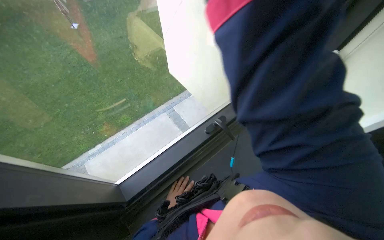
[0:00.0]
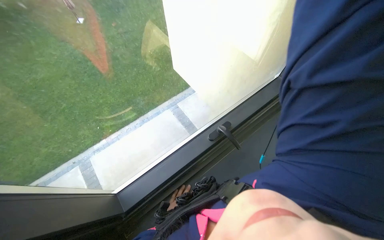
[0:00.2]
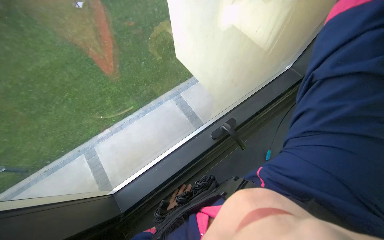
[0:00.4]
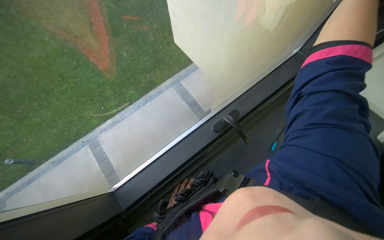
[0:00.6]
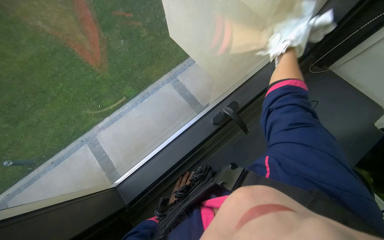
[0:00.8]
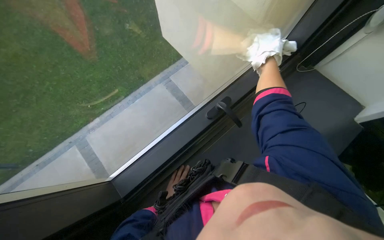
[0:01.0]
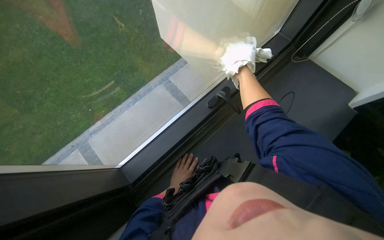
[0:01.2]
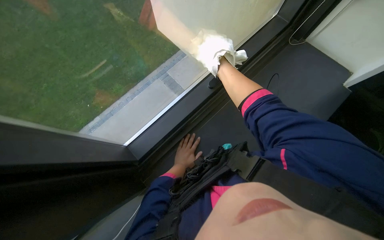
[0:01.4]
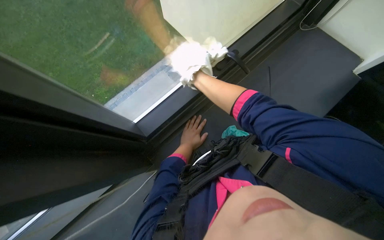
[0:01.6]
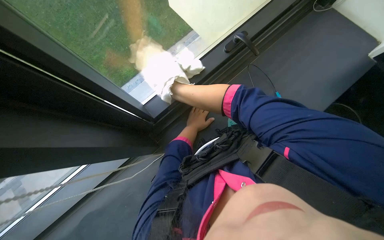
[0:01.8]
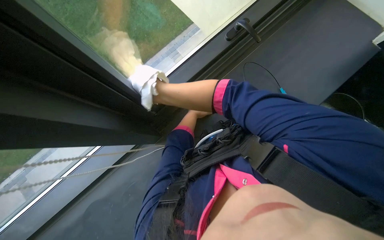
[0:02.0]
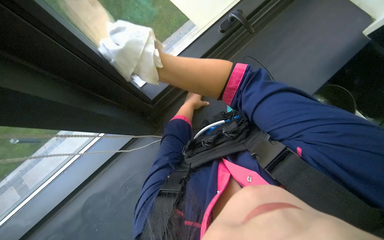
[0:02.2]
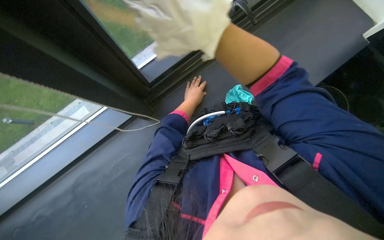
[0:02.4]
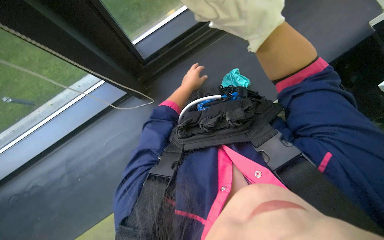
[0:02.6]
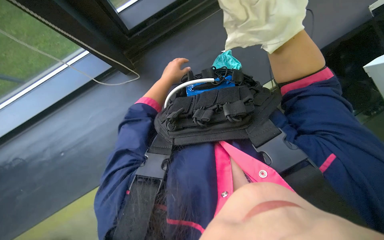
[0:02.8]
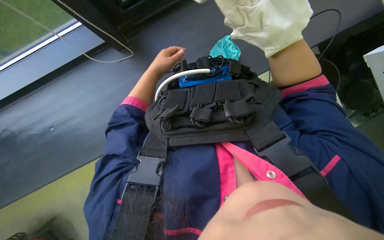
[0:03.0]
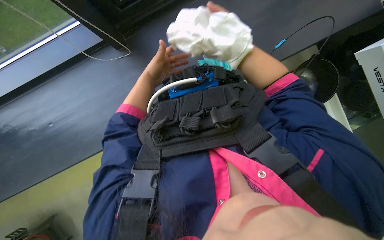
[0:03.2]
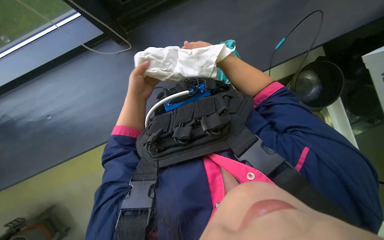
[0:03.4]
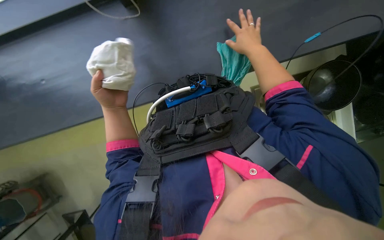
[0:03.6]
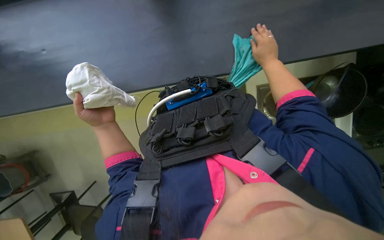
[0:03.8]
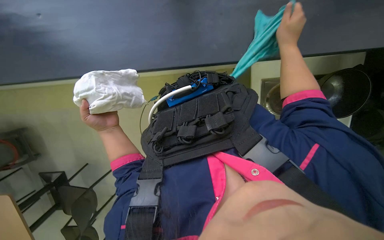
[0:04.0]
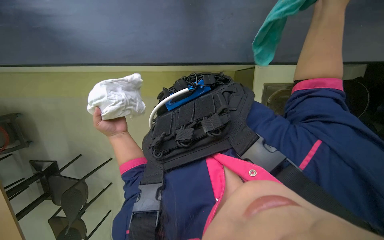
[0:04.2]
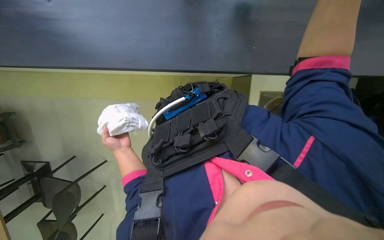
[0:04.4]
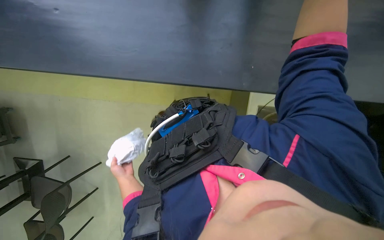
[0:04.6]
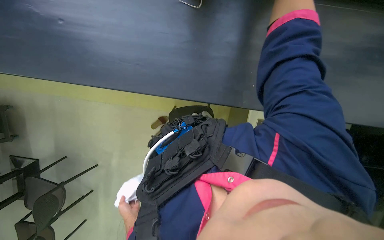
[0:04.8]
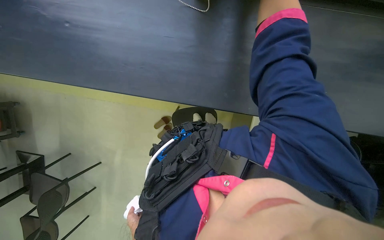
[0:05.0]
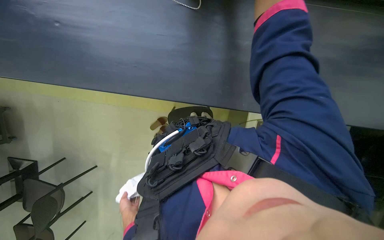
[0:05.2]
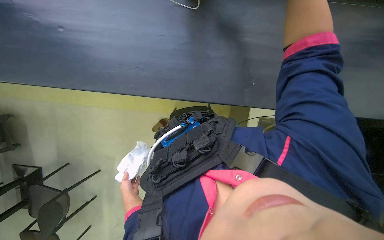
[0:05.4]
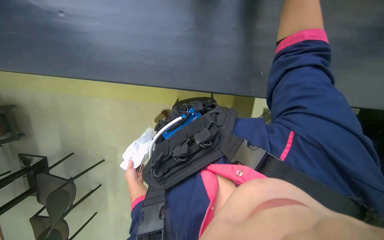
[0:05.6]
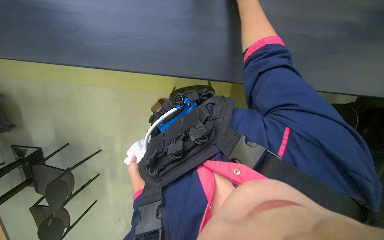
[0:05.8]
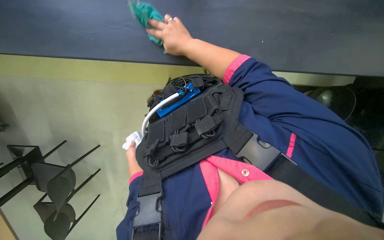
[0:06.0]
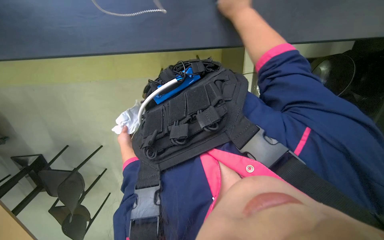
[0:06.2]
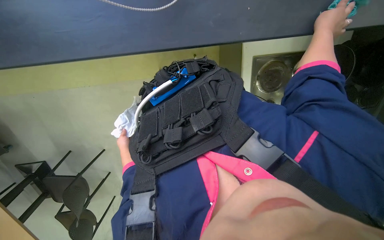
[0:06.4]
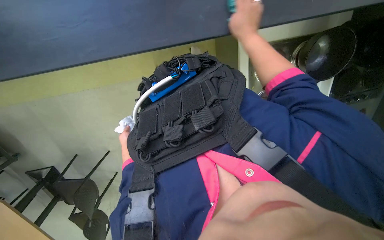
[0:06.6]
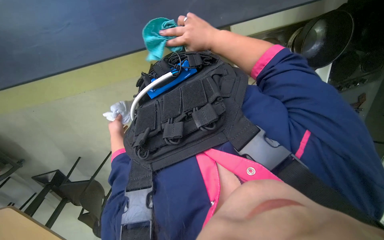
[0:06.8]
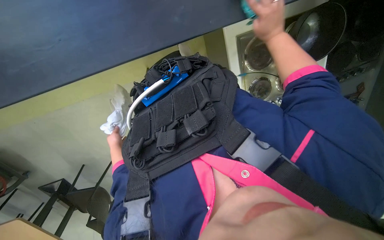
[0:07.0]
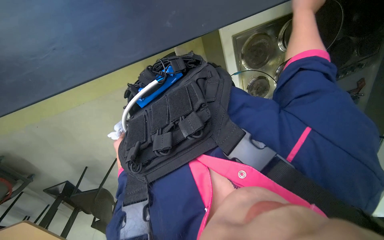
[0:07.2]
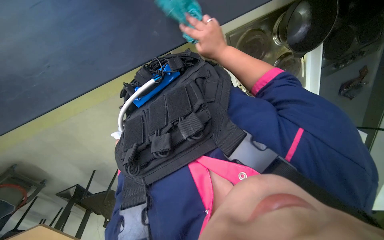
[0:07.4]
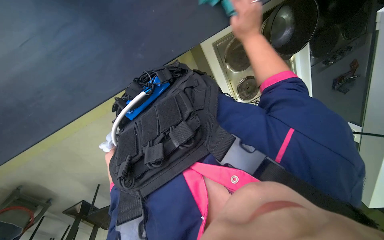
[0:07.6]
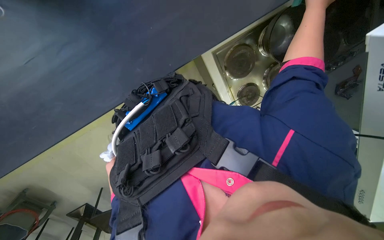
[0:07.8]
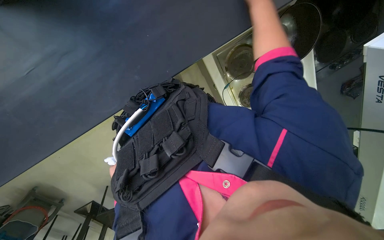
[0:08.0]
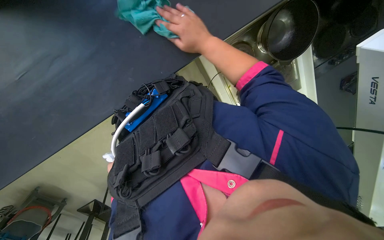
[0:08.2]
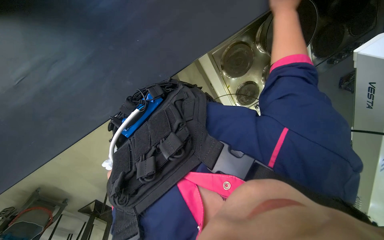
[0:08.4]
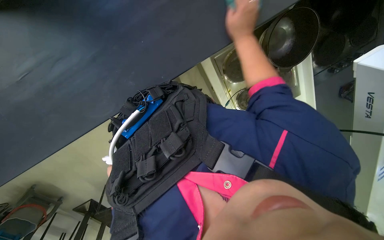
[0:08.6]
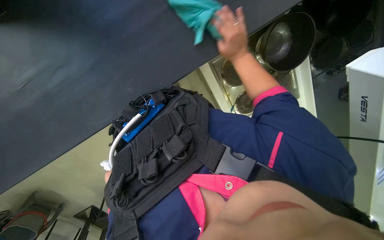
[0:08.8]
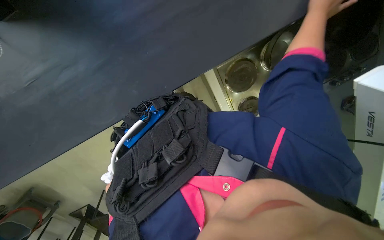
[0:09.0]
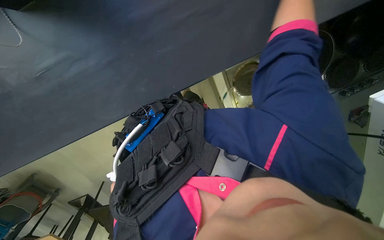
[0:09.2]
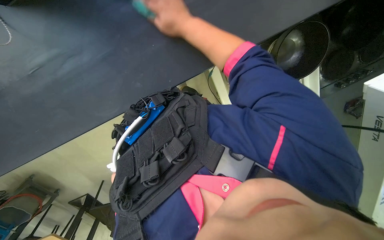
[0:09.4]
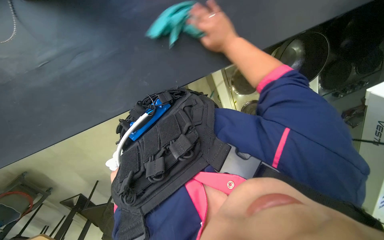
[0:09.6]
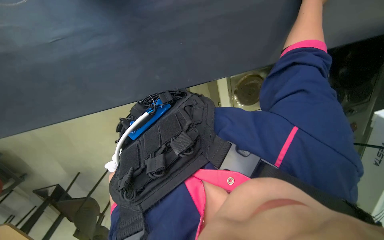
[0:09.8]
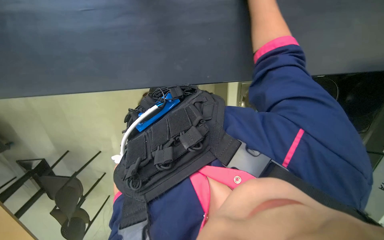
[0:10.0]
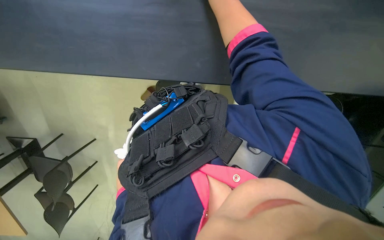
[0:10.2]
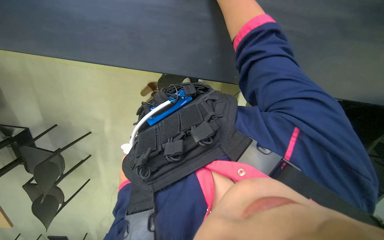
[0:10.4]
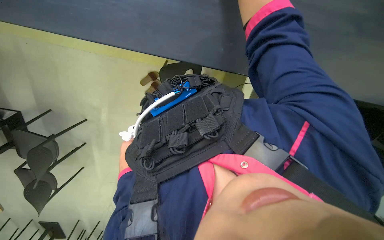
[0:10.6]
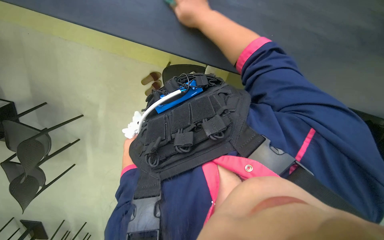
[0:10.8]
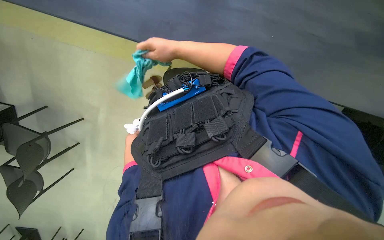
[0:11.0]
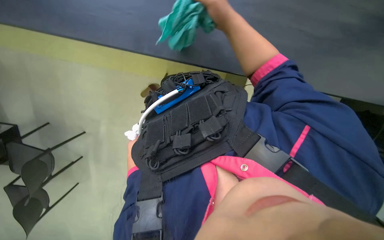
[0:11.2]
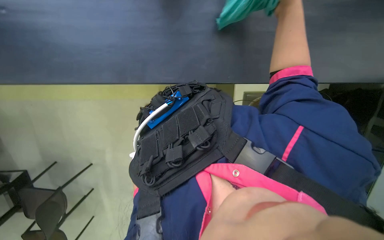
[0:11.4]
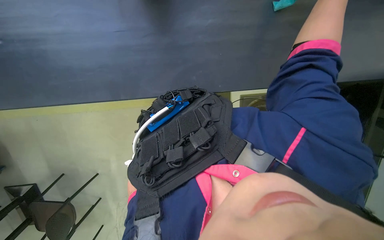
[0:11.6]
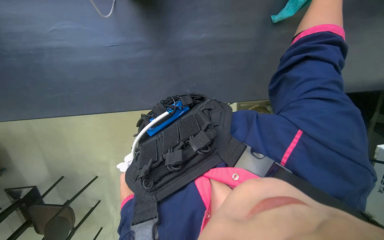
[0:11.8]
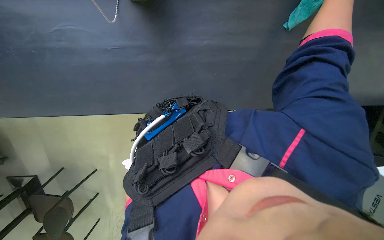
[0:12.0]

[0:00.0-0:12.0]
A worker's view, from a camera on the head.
Job: cleaning kitchen.
The whole recording: Wiping kitchen area surfaces. The worker wipes various kitchen surfaces including cabinets, counter, window frame, and blinds chain.
0:00.0 to 0:01.6: The view tilts roughly 15 degrees downward. The left hand travels nearer to the camera by roughly 10 cm.
0:01.6 to 0:03.0: The camera pitches downward, by some 10 degrees. The left hand travels up the picture by approximately 10 cm.
0:03.0 to 0:04.4: The left hand goes approximately 25 cm farther from the camera and down the picture.
0:04.4 to 0:06.0: The left hand travels farther from the camera by approximately 10 cm, and reaches roughly 10 cm down the picture, then returns.
0:06.0 to 0:07.6: Everything in view rotates about 30 degrees counterclockwise.

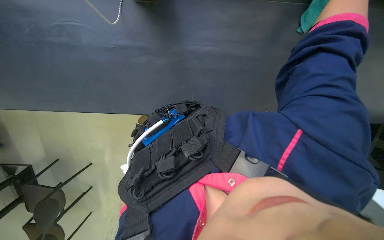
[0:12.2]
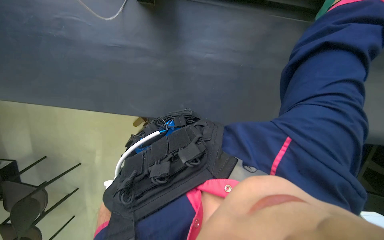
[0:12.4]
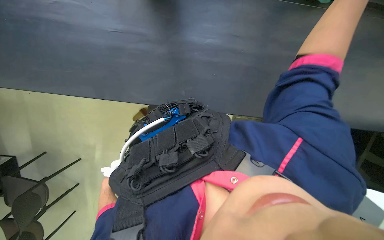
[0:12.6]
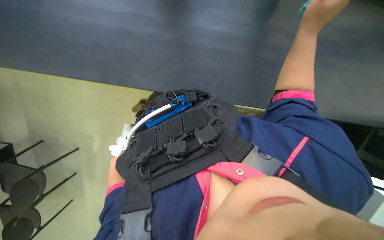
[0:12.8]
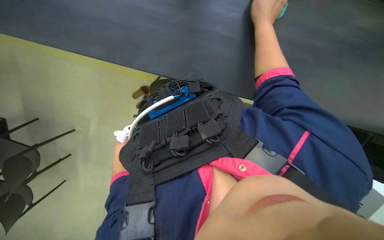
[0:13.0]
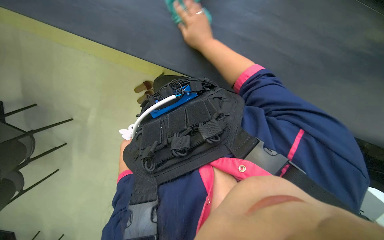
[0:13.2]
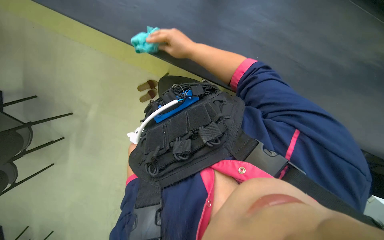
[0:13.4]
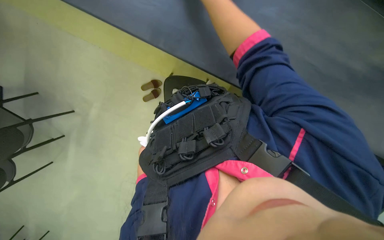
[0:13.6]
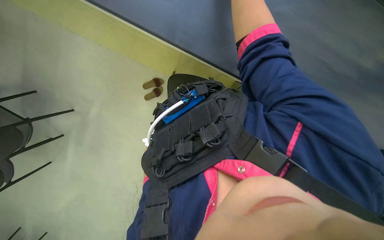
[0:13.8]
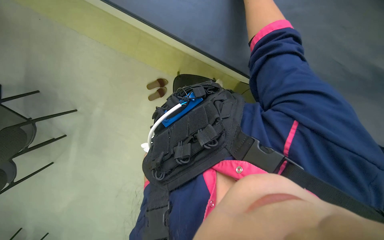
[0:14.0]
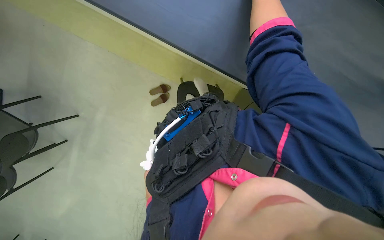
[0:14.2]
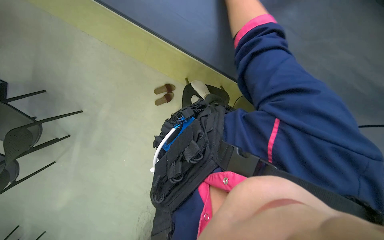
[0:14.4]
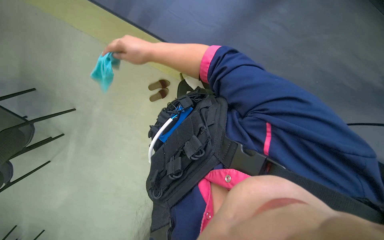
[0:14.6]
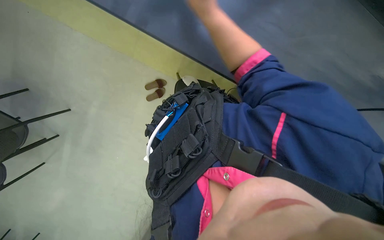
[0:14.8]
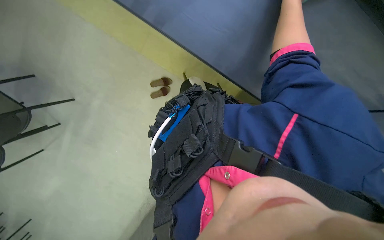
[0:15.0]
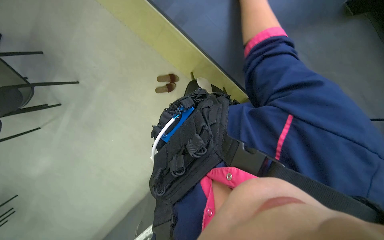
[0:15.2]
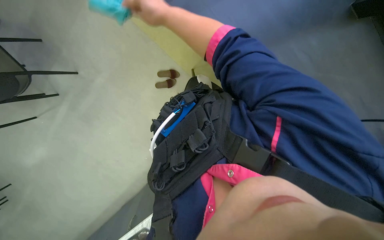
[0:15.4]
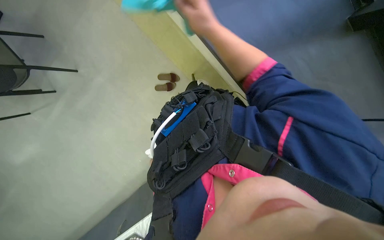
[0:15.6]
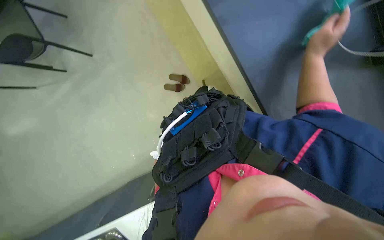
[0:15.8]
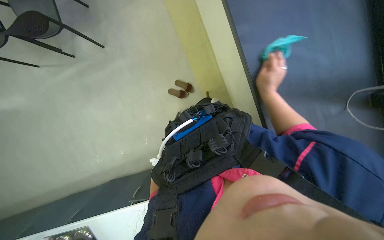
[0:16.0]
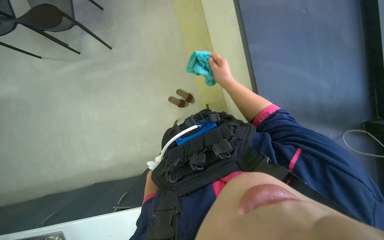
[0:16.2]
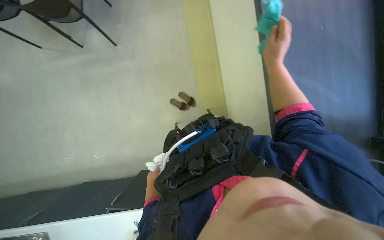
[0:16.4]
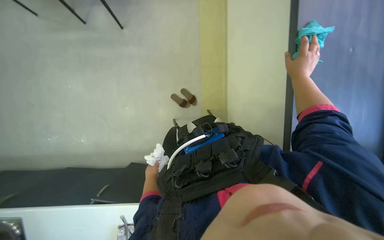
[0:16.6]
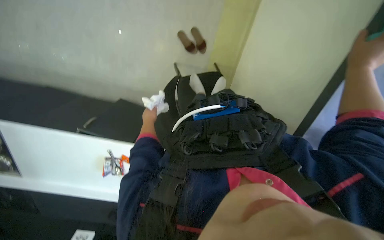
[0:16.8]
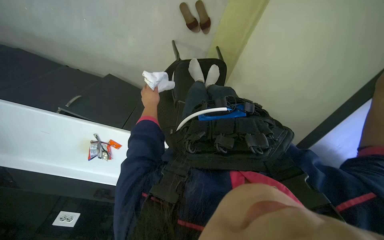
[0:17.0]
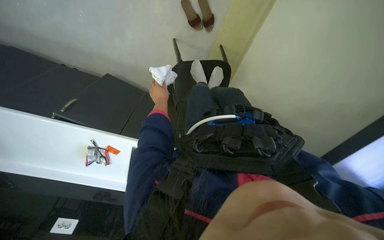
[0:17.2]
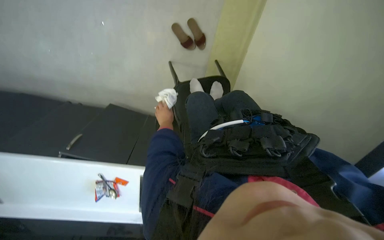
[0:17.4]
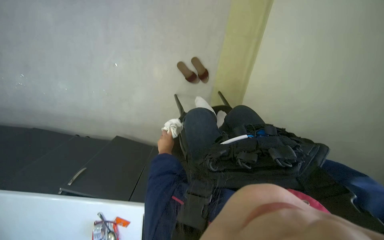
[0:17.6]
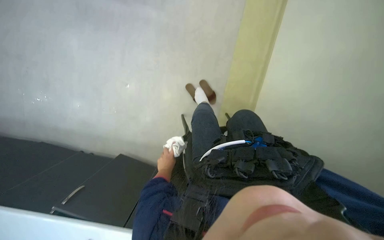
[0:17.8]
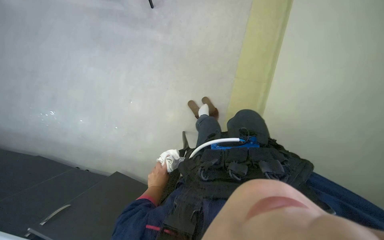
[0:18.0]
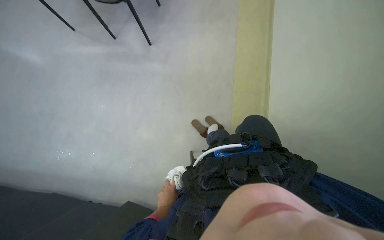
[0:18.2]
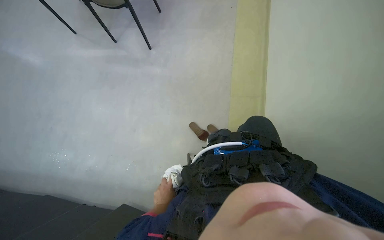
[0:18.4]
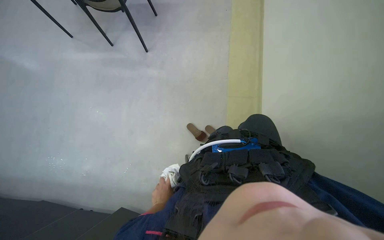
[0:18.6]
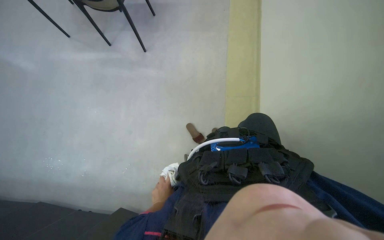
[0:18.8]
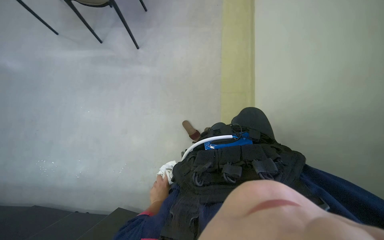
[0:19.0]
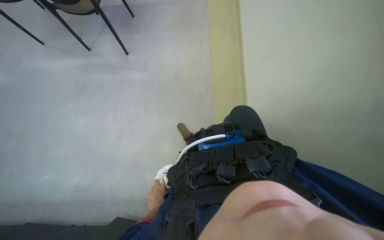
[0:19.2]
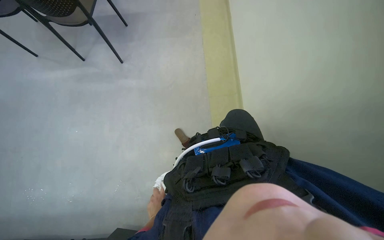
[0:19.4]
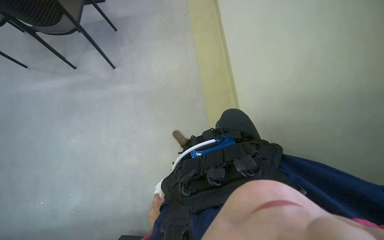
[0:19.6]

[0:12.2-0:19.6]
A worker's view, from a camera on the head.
Job: cleaning kitchen.
The whole recording: Wiping kitchen area surfaces. The worker wipes various kitchen surfaces including cabinets, counter, window frame, and blinds chain.
0:15.2 to 0:16.6: Everything in view rotates some 45 degrees clockwise.
0:16.6 to 0:18.2: The camera pitches upward, by some 20 degrees.
